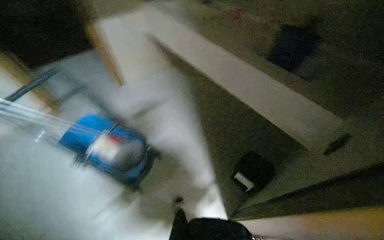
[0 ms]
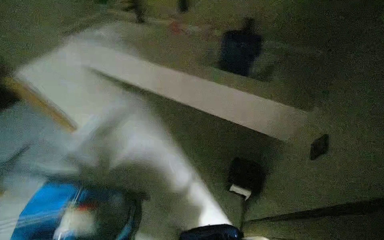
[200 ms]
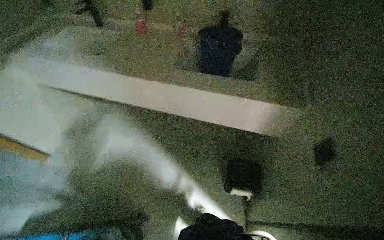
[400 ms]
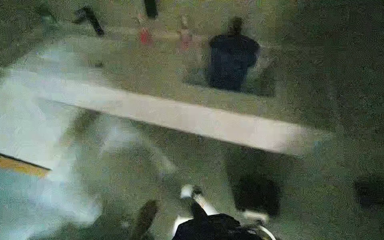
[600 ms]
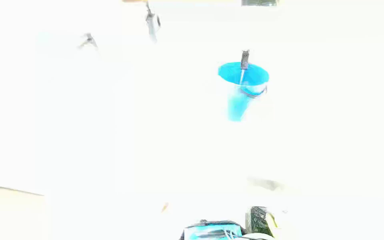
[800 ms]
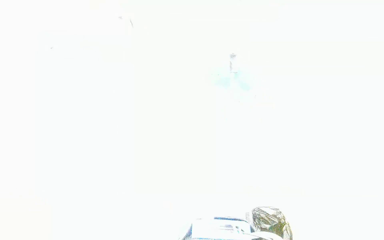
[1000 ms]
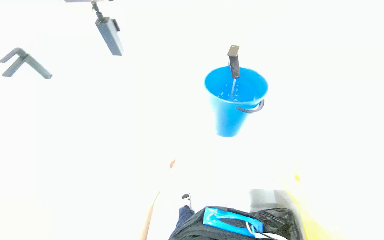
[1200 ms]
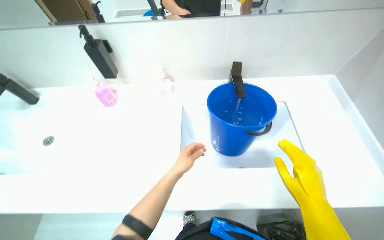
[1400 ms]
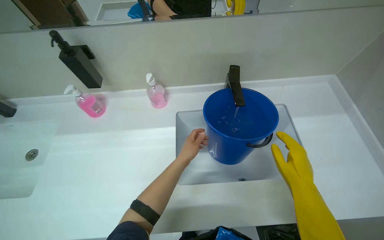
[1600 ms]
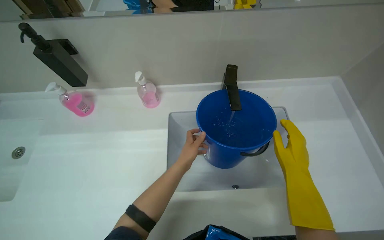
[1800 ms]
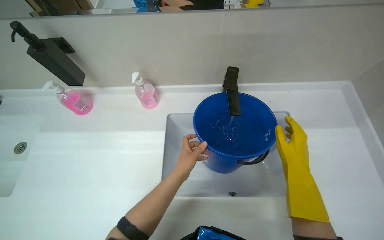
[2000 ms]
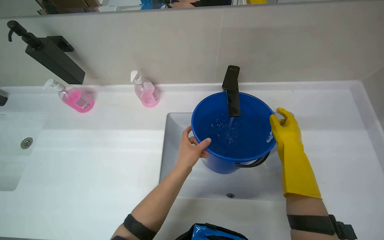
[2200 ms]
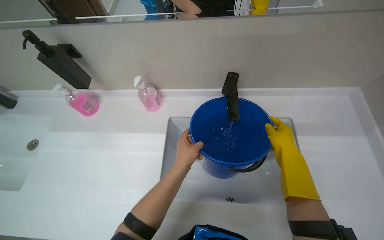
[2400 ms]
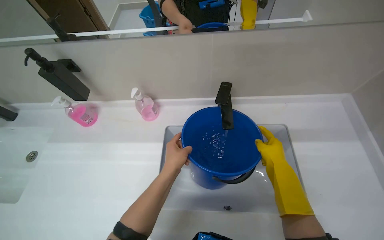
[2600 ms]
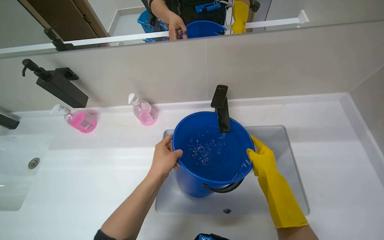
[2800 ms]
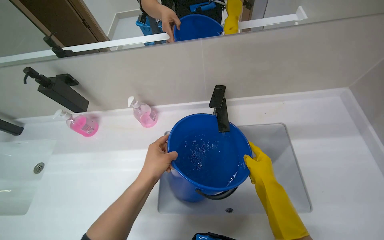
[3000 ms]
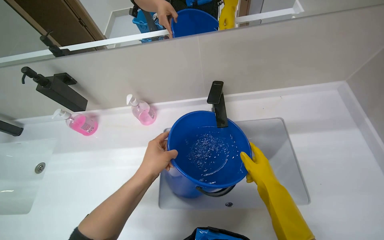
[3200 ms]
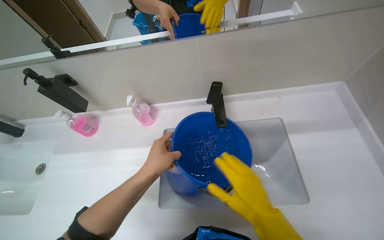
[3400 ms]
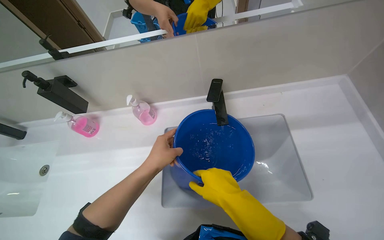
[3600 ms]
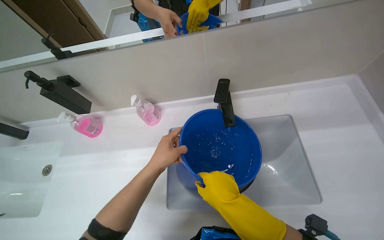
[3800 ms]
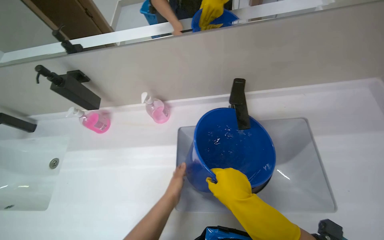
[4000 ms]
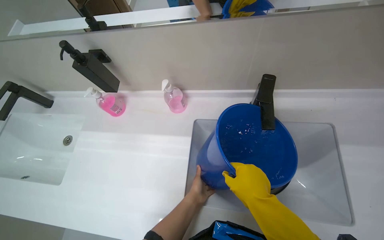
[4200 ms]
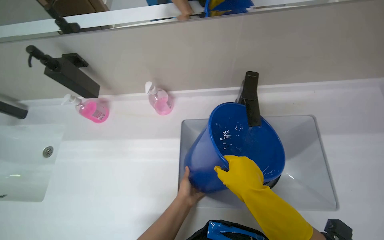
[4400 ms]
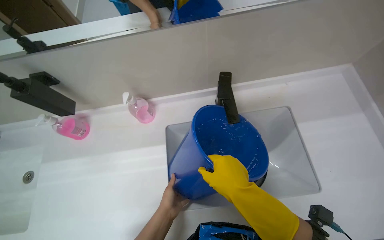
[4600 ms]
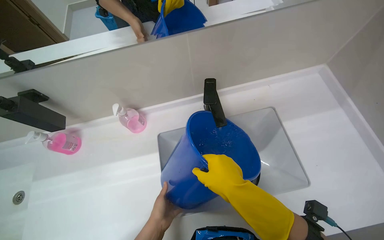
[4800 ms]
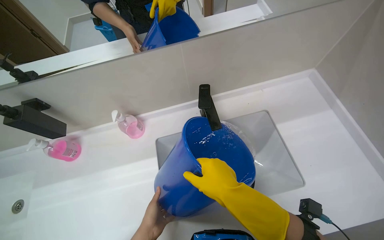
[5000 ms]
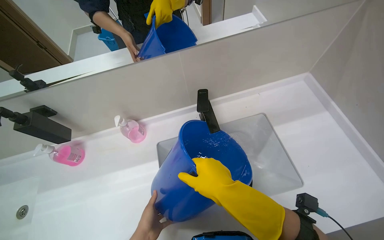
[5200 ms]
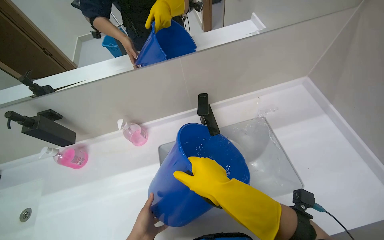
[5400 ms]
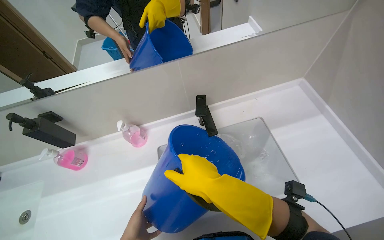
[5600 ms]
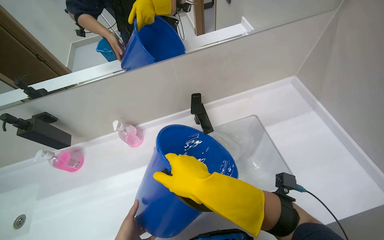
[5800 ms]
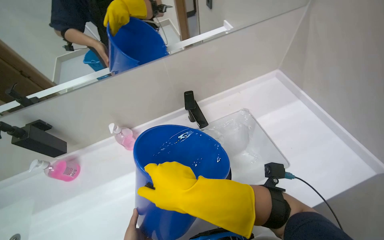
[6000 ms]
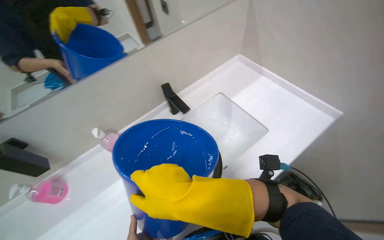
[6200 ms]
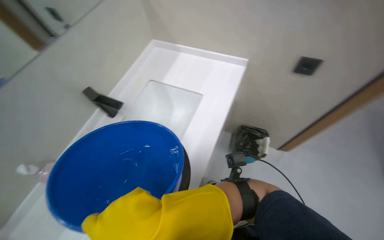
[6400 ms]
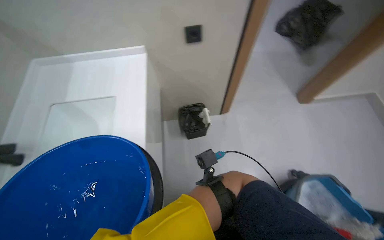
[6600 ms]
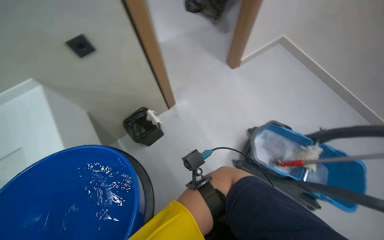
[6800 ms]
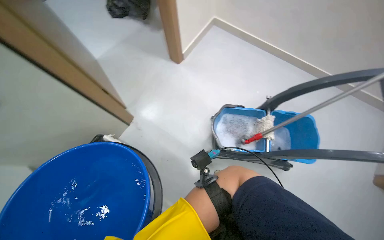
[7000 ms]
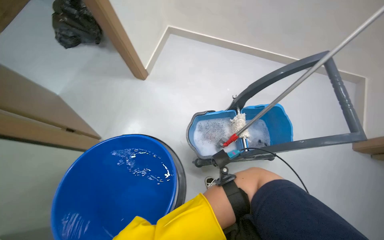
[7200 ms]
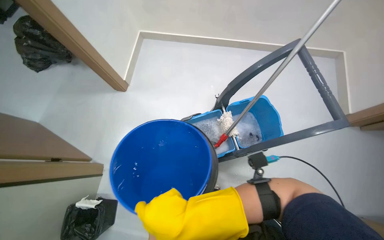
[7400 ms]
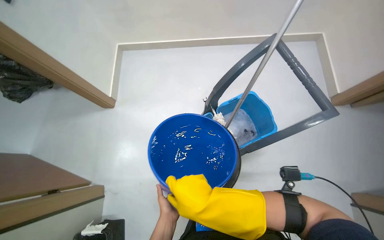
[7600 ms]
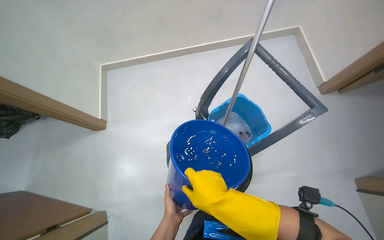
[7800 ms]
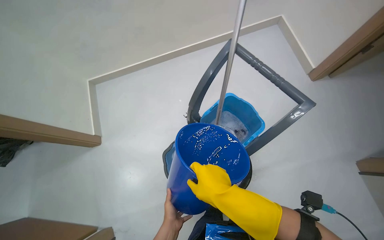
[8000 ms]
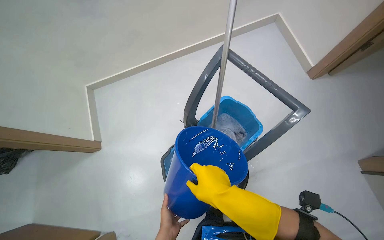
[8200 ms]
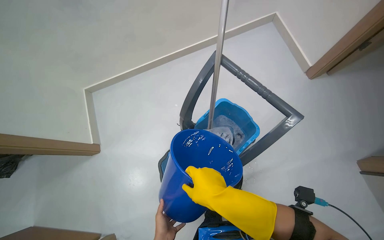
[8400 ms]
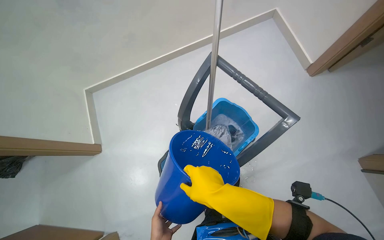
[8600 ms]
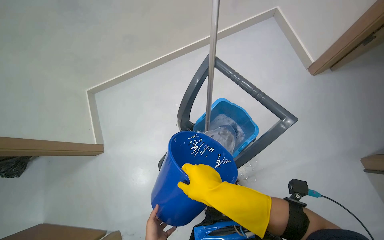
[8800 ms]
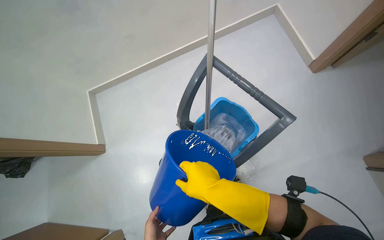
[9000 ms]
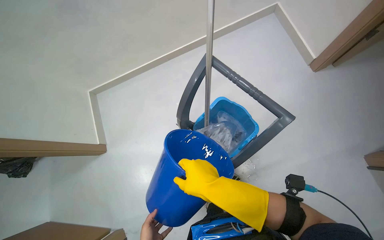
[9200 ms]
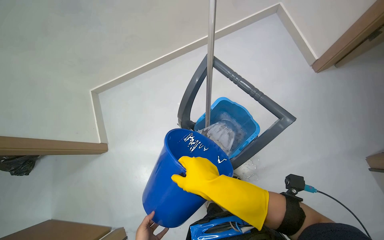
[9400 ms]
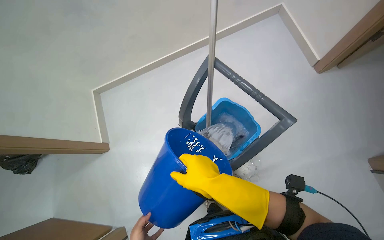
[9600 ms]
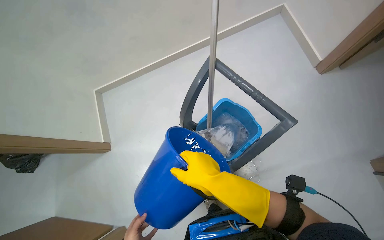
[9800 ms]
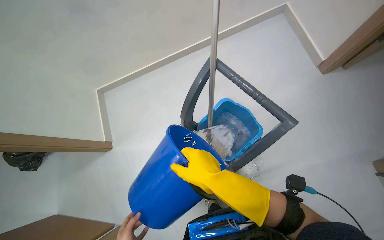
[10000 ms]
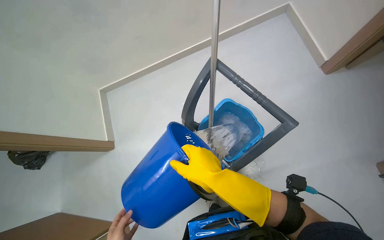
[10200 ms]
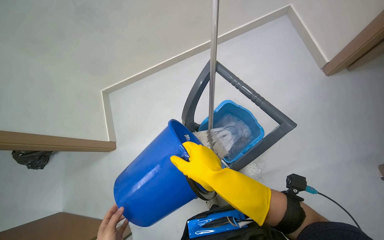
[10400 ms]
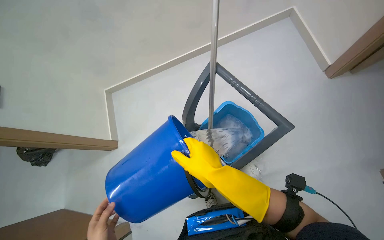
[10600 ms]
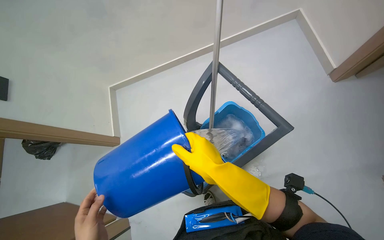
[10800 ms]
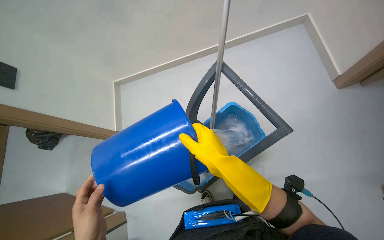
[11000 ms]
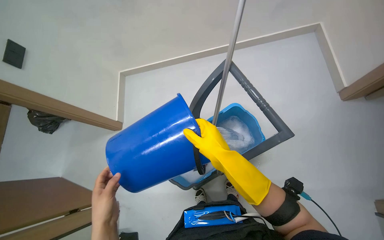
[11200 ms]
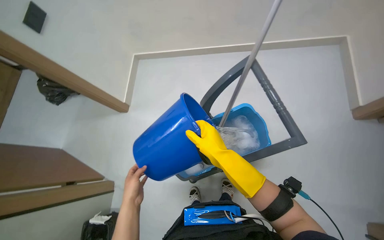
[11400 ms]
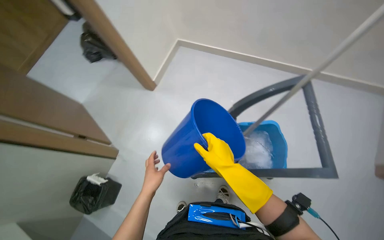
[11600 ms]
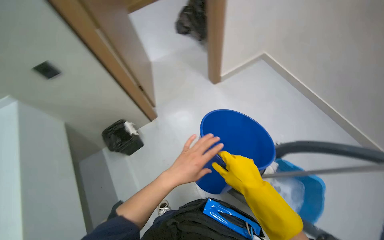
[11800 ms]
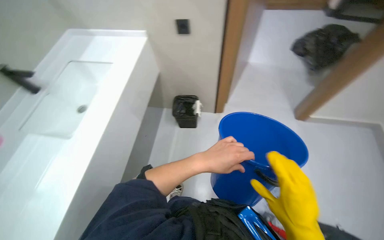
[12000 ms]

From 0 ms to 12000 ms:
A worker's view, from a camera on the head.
Job: preparing cleaning supplies.
The whole recording: Preparing mop for cleaning. The worker fills a bucket with water, pours it into the mop bucket, and wrings out the mop.
From 0 ms to 1600 ms: The camera travels about 60 cm. The wearer's head swings about 30 degrees to the right.
From 1600 ms to 3000 ms: The left hand heads nearer to the camera, covering approximately 15 cm.
From 3000 ms to 4400 ms: The left hand is displaced down the picture and farther from the camera by about 25 cm. The right hand heads to the left, covering about 15 cm.
From 4400 ms to 6000 ms: The view tips upward by some 15 degrees. The right hand is displaced nearer to the camera by approximately 15 cm.
From 6000 ms to 7600 ms: The camera is carried roughly 40 cm. The wearer looks approximately 115 degrees further to the right.
From 10400 ms to 12000 ms: The wearer's head swings some 85 degrees to the left.

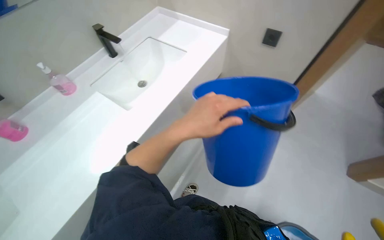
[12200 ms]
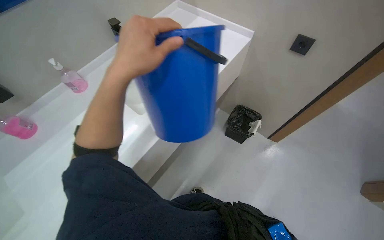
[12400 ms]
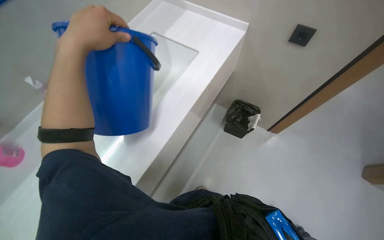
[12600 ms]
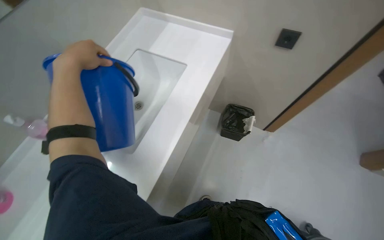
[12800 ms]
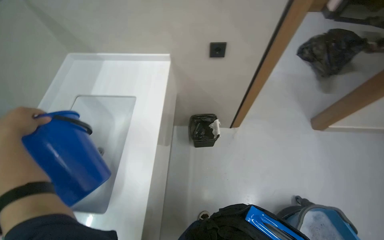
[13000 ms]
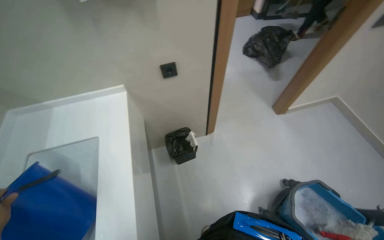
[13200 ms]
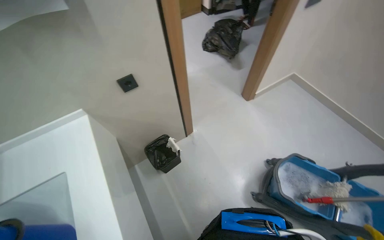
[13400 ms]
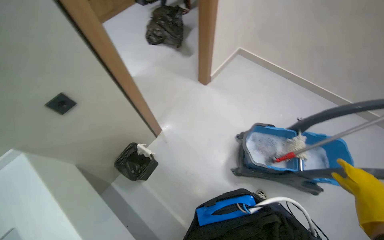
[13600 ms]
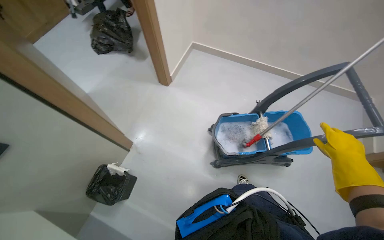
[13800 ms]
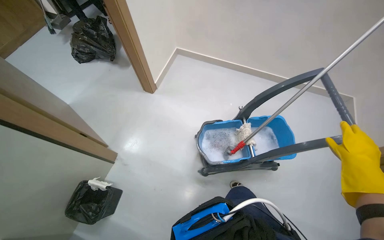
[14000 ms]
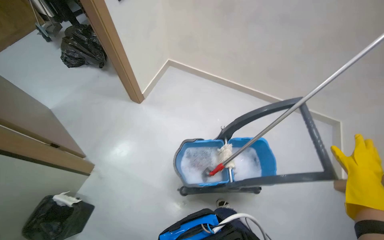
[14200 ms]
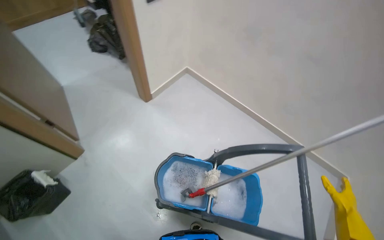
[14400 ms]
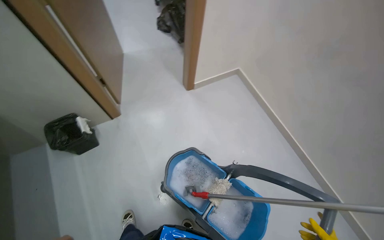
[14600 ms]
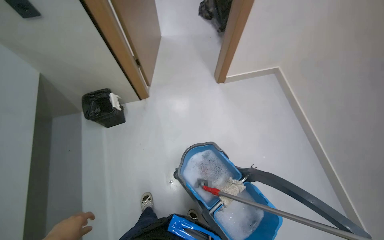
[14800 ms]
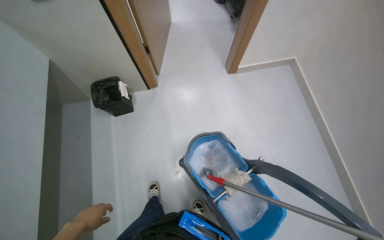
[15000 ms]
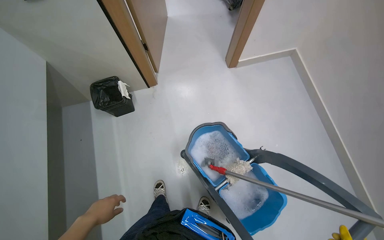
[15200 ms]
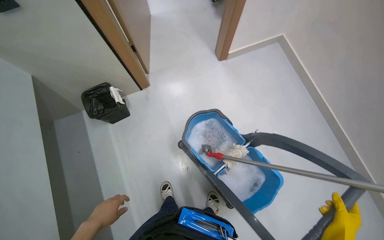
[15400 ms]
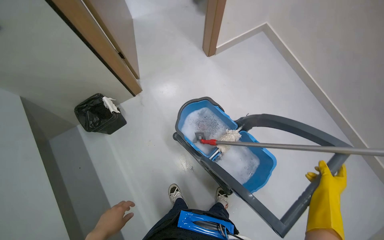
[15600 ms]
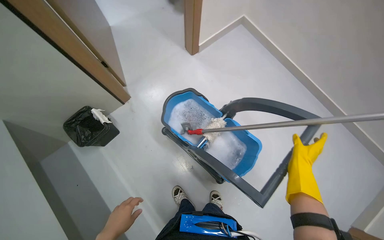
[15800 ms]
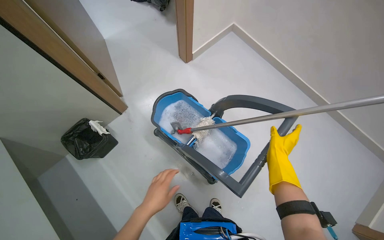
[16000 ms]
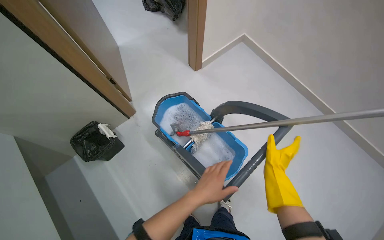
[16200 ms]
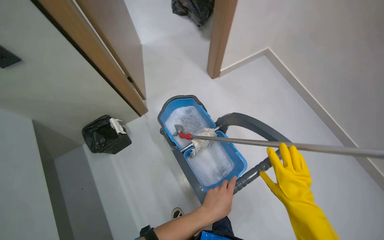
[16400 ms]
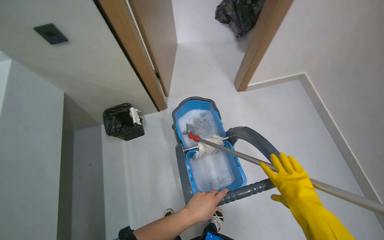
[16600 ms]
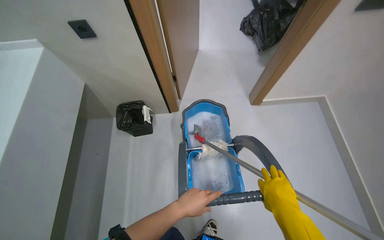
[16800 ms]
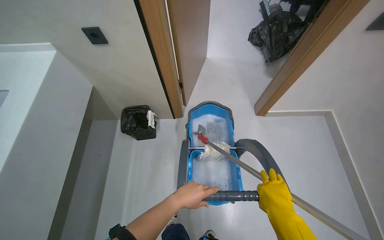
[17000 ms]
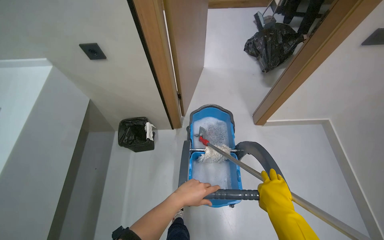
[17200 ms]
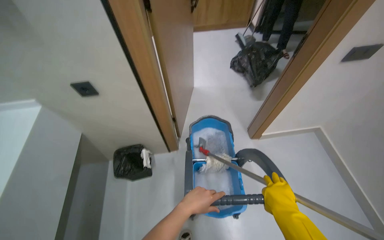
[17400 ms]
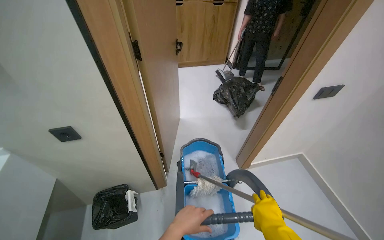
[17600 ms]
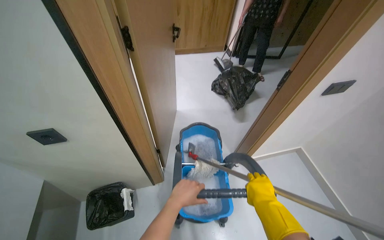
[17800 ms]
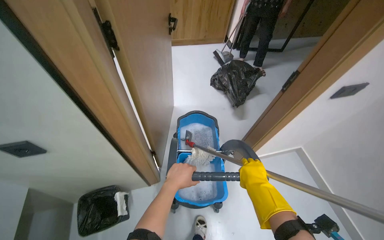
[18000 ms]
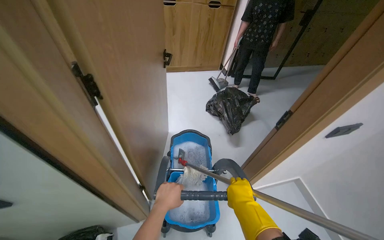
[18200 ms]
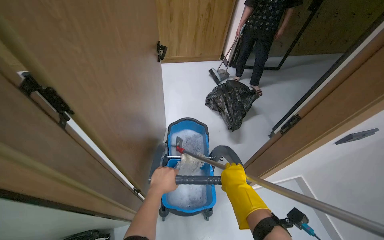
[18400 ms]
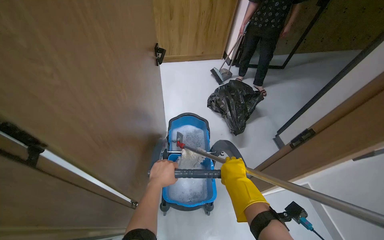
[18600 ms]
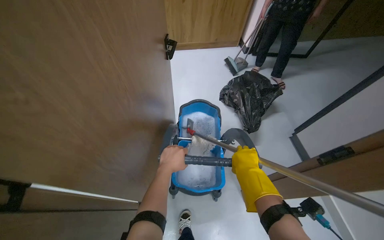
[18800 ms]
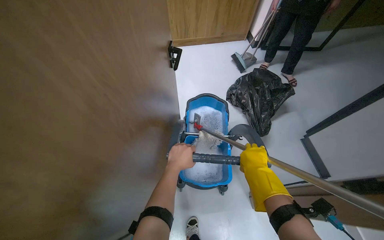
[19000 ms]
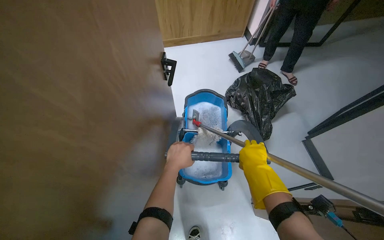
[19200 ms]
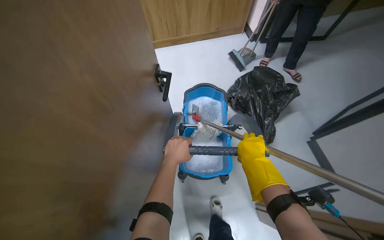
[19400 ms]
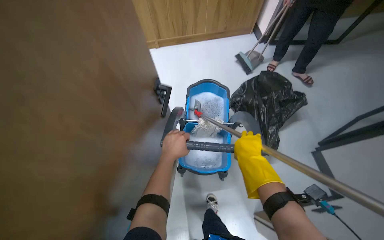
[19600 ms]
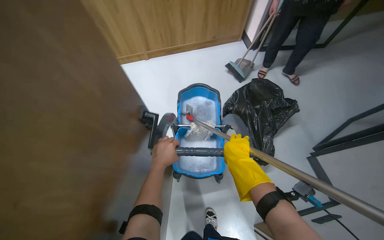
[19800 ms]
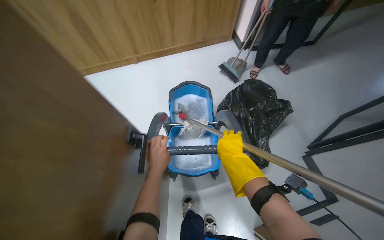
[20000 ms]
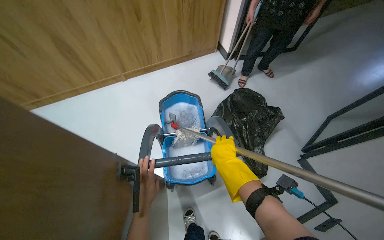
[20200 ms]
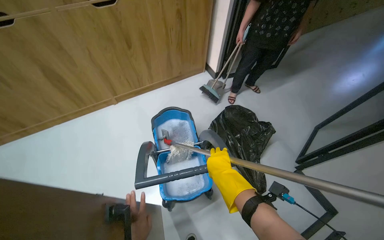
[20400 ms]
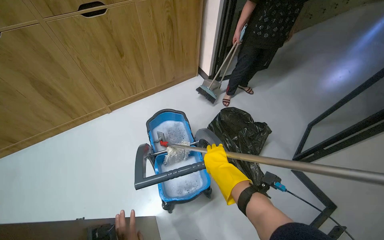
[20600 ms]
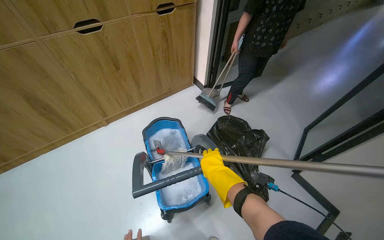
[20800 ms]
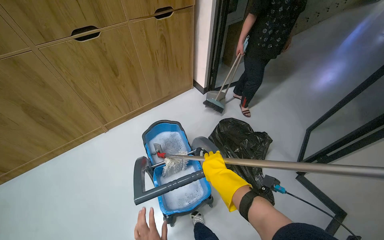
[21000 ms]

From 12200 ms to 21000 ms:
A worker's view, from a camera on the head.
Job: preparing cleaning supplies.
The whole recording: Preparing mop for cleaning. The worker fills a bucket with water, pours it into the mop bucket, and wrings out the mop.
From 12200 ms to 13600 ms: The wearer looks approximately 75 degrees further to the right.
From 13600 ms to 15200 ms: The scene turns some 35 degrees clockwise in the picture.
From 15200 ms to 16600 ms: The camera travels approximately 60 cm. The view pans to the left by roughly 20 degrees.
From 16600 ms to 18000 ms: The wearer looks approximately 20 degrees further upward.
From 18000 ms to 19600 ms: The head travels some 80 cm.
From 19600 ms to 21000 ms: The head rotates approximately 20 degrees to the right. The wearer looks approximately 20 degrees further upward.
